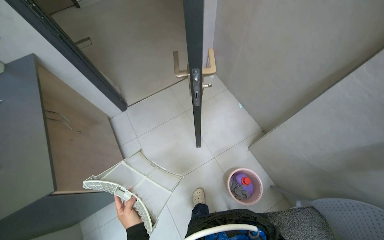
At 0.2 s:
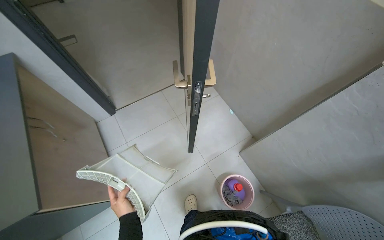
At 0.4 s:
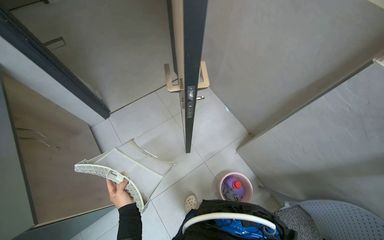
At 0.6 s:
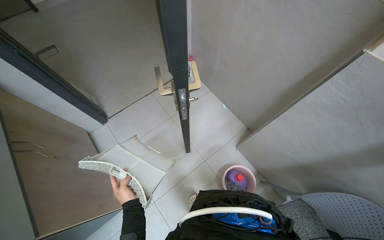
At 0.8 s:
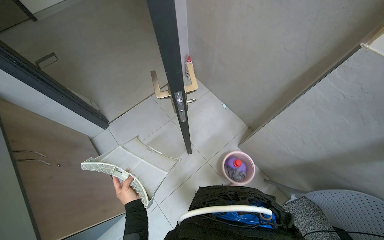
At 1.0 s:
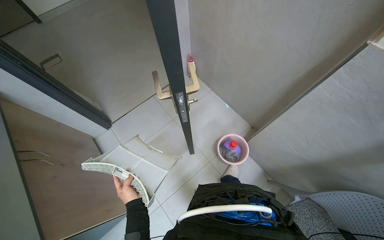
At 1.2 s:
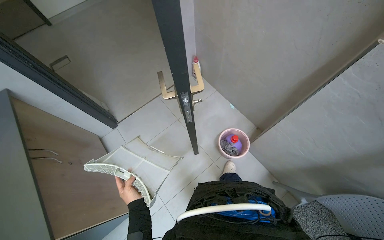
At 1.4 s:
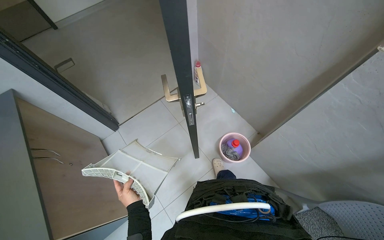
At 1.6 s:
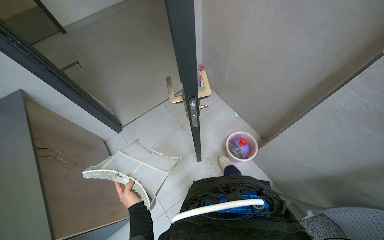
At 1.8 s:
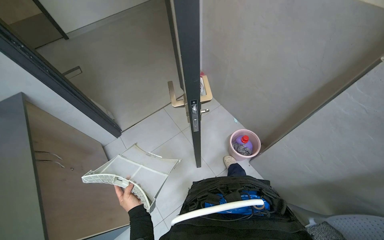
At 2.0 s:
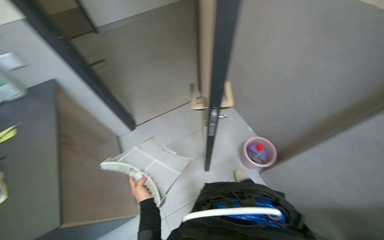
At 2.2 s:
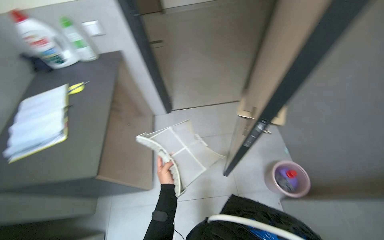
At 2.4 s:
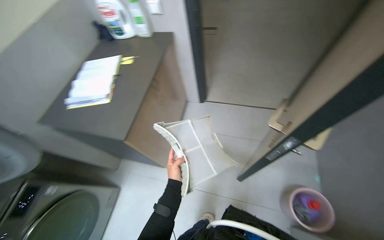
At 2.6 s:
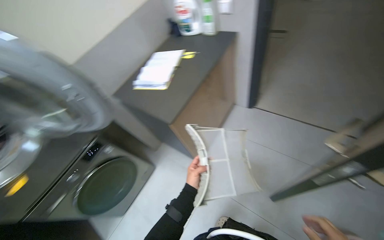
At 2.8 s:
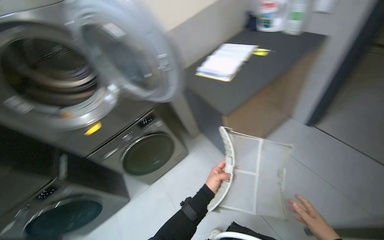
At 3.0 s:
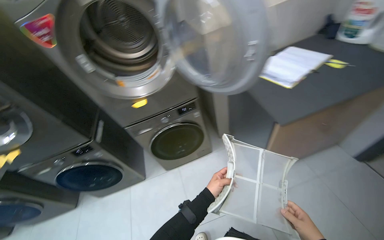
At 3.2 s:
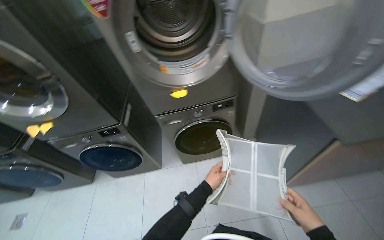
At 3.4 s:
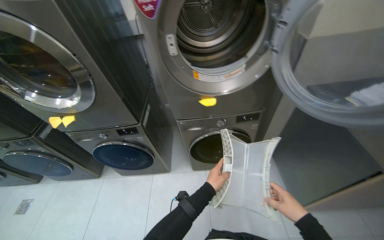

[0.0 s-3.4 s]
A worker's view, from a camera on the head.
Job: managing laundry.
The whole recording: Cleaning washing machine filters. The worker opens the washing machine compartment and cleans the filter.
0.0 to 1.6 s: The left hand goes approximately 15 cm farther from the camera.
1.6 to 3.4 s: The camera travels roughly 60 cm. The wearer looks roughly 125 degrees further to the left.

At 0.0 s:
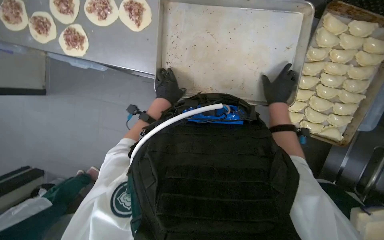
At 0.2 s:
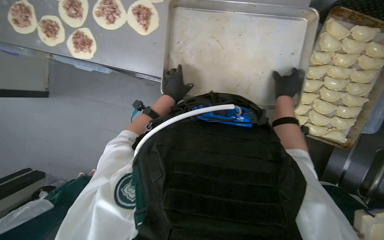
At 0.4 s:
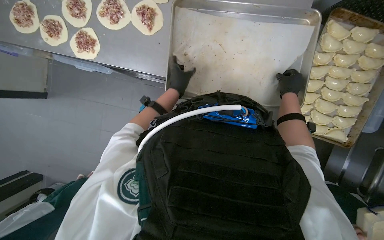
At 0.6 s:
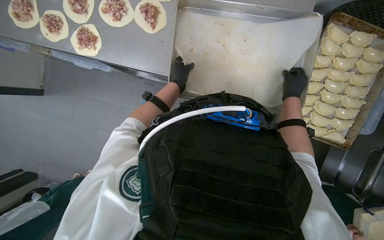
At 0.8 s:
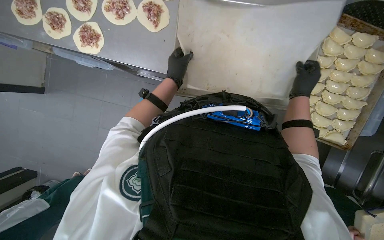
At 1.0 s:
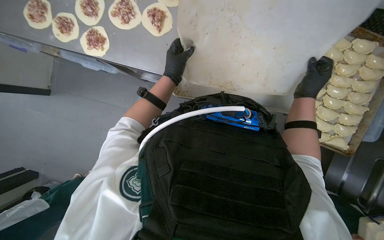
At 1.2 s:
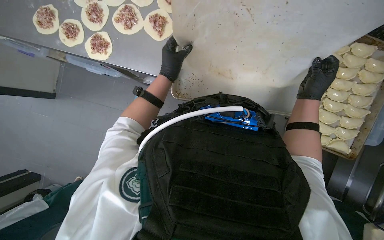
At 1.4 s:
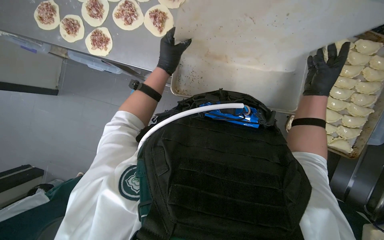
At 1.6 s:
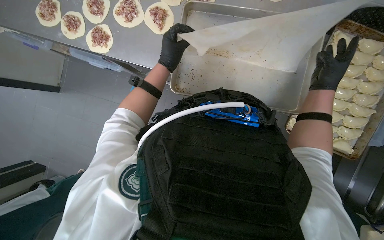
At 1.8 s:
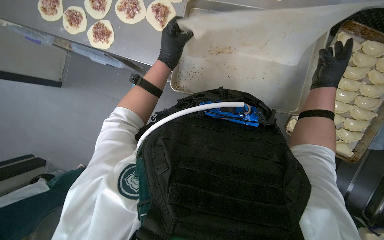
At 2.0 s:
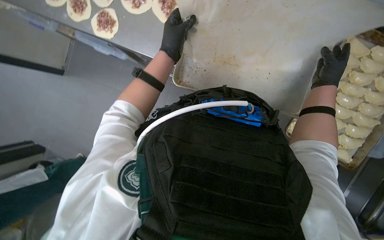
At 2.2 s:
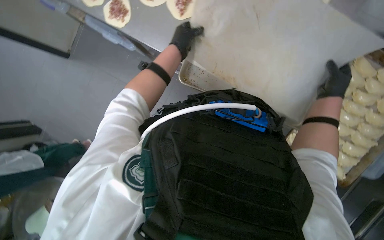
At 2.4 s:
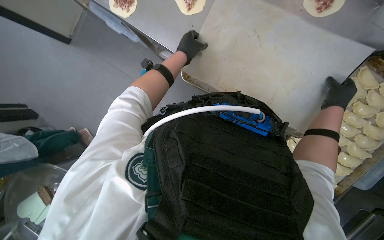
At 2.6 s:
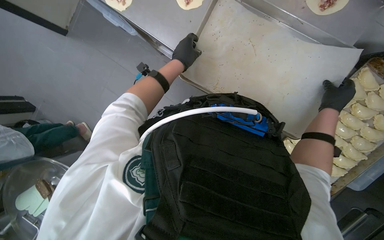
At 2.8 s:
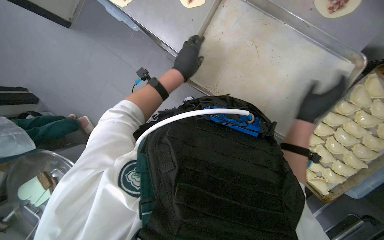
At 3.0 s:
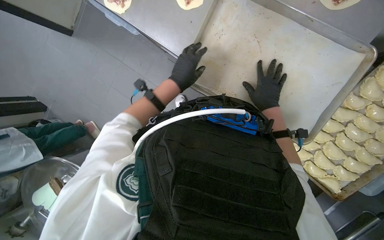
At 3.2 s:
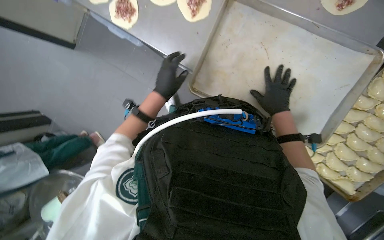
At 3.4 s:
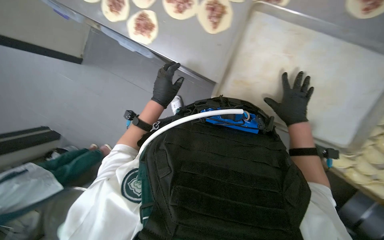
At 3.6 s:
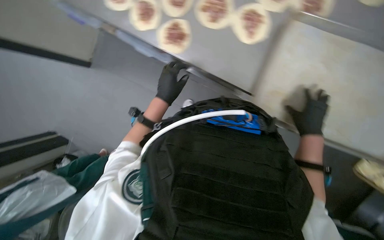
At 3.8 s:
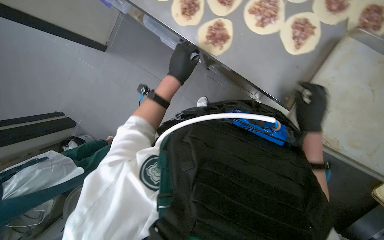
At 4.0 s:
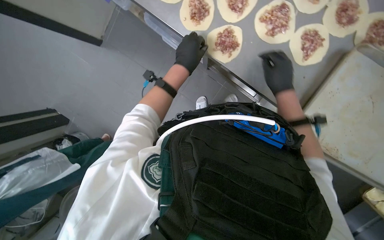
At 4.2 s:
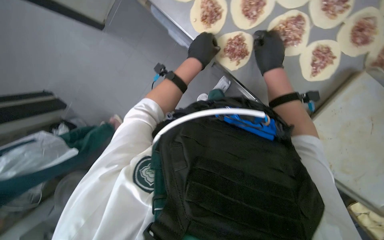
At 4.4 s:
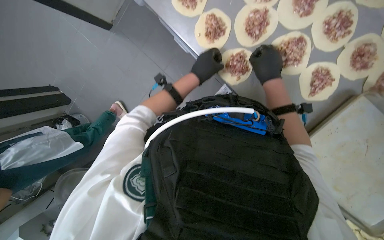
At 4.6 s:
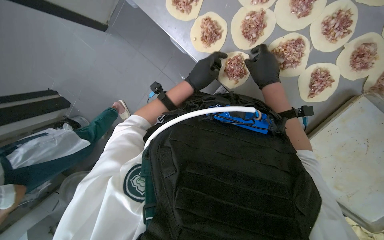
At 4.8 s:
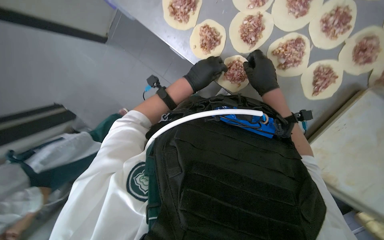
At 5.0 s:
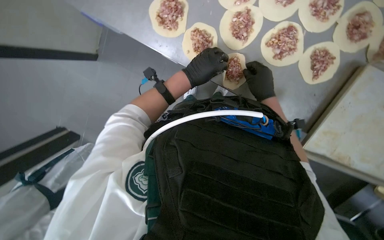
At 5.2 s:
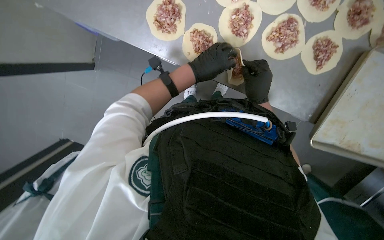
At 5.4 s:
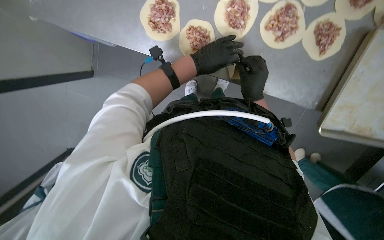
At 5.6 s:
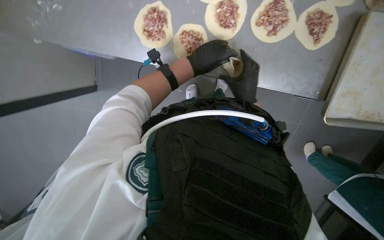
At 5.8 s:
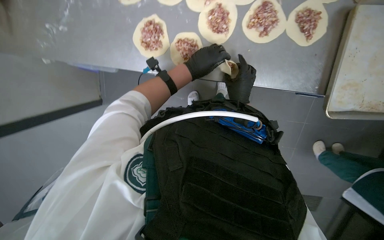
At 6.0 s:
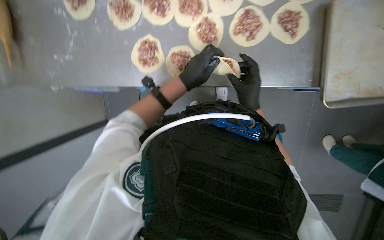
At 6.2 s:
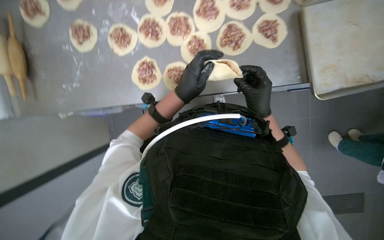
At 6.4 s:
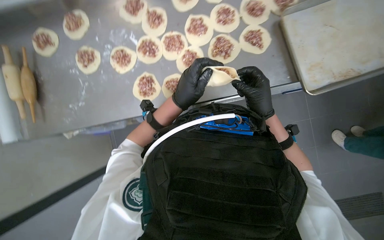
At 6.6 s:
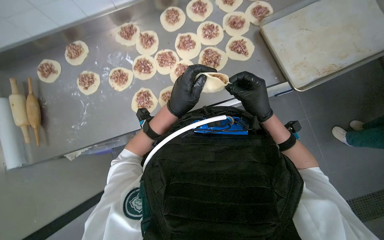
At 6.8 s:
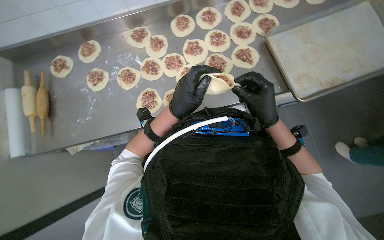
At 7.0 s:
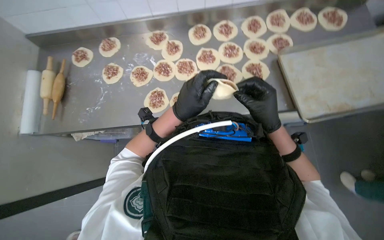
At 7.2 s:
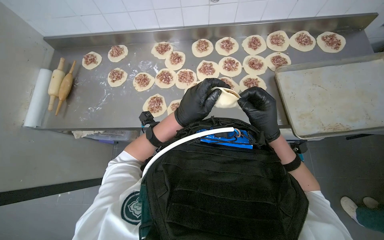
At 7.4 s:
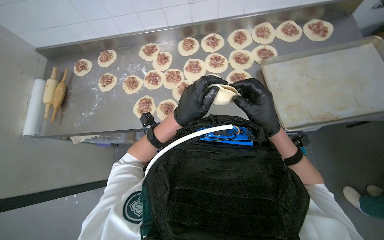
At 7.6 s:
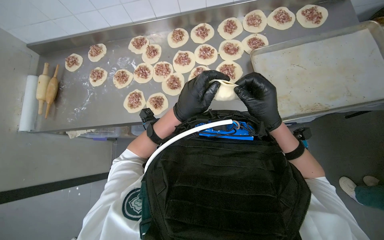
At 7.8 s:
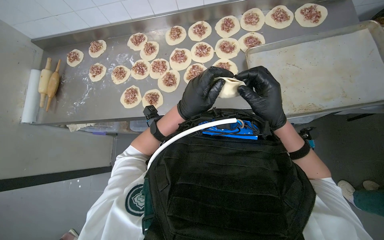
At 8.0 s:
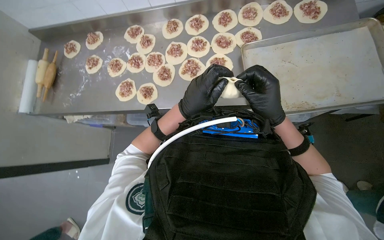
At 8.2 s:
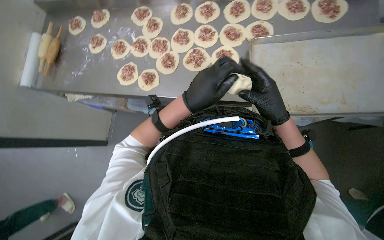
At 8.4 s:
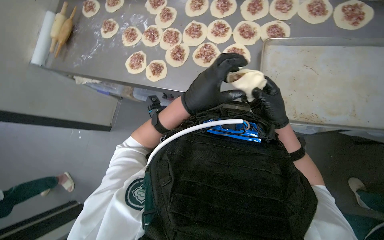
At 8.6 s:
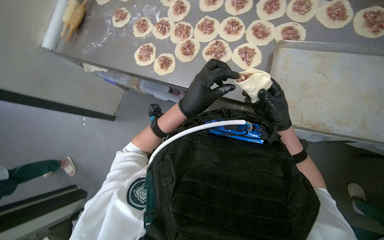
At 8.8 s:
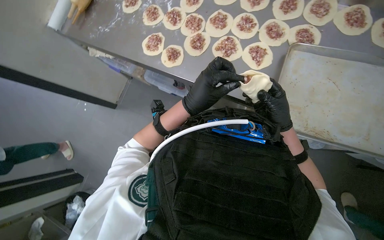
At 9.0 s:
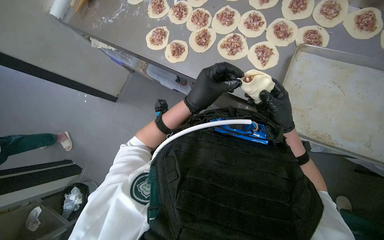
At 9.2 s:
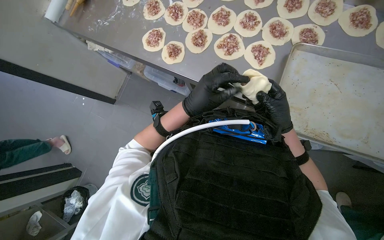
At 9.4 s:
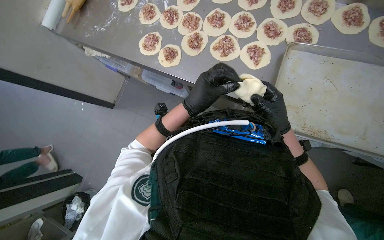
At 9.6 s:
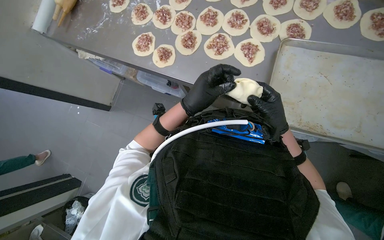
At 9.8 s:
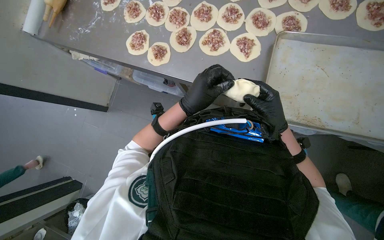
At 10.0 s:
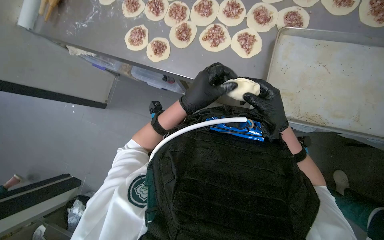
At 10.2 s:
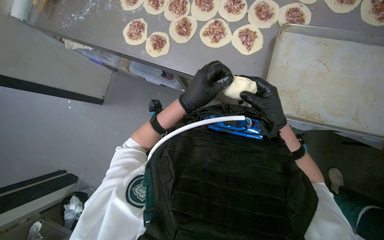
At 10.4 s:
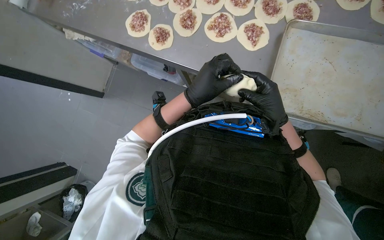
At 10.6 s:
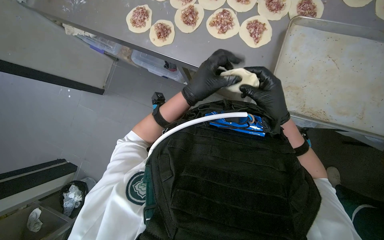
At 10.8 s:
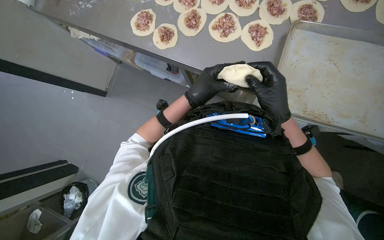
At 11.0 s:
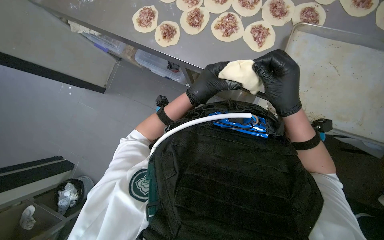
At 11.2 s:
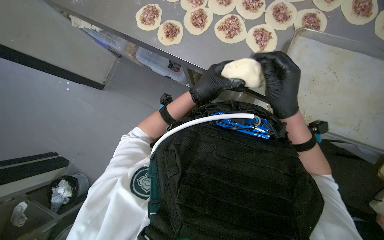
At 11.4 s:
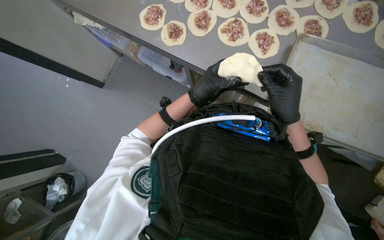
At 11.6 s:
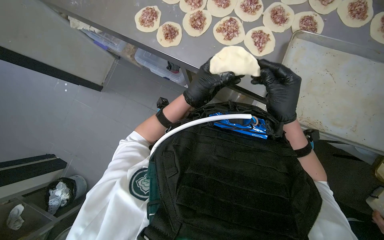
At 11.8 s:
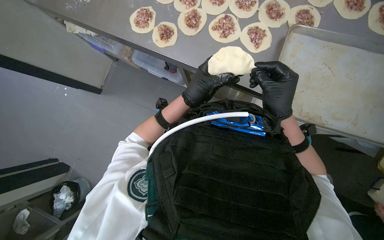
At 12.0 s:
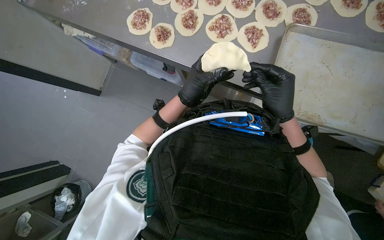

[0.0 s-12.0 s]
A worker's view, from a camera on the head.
Job: preparing food.
The whole recording: Folding meat-filled dough into dumplings. The worker folds dough filled with meat into dumplings and places them on a baking sheet.
0.0 to 1.6 s: The right hand moves to the right, some 10 cm. The left hand shifts approximately 10 cm up the picture.
1.6 to 3.0 s: The left hand heads down the picture, covering about 15 cm, while the right hand is displaced to the left and farther from the camera by about 20 cm.
4.4 to 6.0 s: The scene turns approximately 40 degrees counterclockwise in the picture. The right hand travels down the picture by roughly 15 cm.
6.0 to 7.6 s: The wearer looks roughly 25 degrees further upward.
7.6 to 9.0 s: Everything in view rotates approximately 30 degrees clockwise. The right hand goes approximately 20 cm to the right and farther from the camera.
9.0 to 10.4 s: The hands are busy where they are.
10.4 to 12.0 s: The hands stay close to where they were, moving slightly.

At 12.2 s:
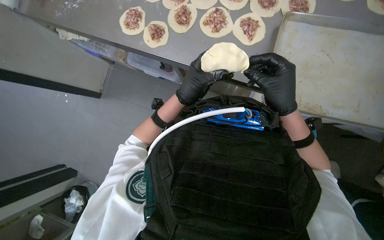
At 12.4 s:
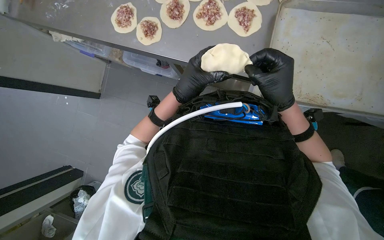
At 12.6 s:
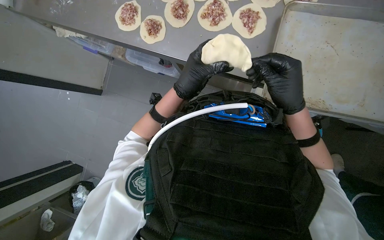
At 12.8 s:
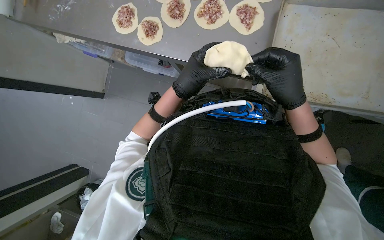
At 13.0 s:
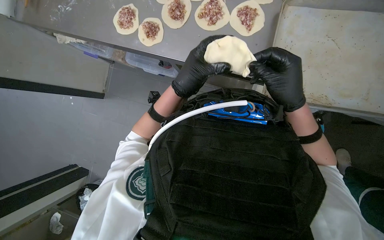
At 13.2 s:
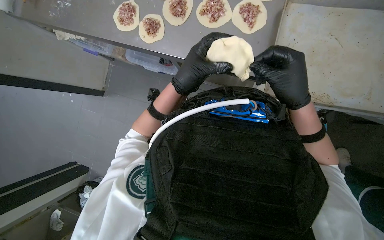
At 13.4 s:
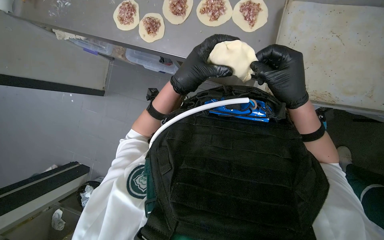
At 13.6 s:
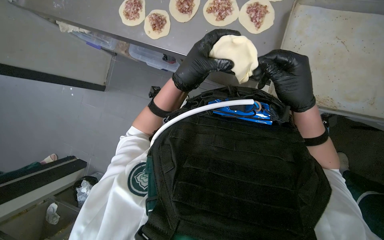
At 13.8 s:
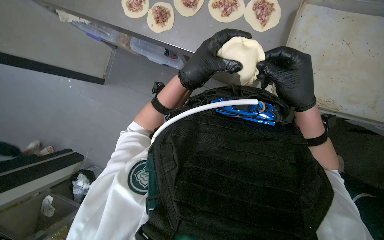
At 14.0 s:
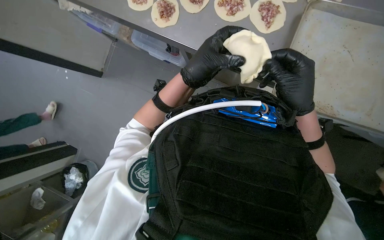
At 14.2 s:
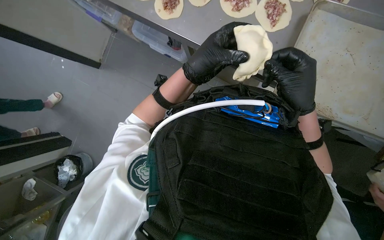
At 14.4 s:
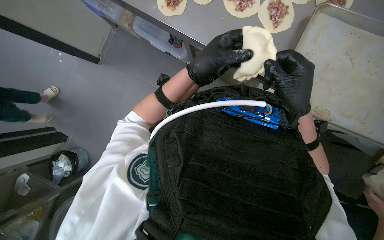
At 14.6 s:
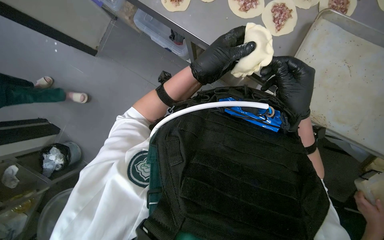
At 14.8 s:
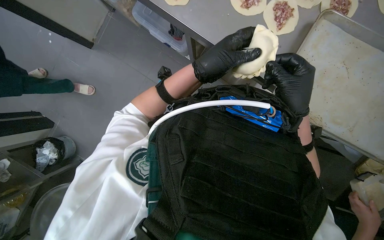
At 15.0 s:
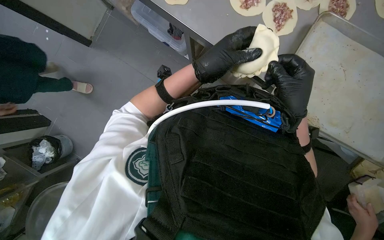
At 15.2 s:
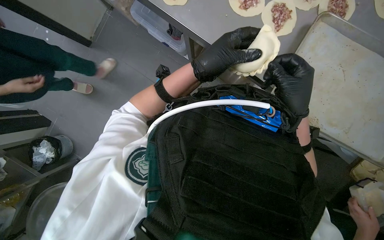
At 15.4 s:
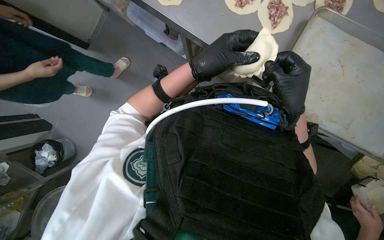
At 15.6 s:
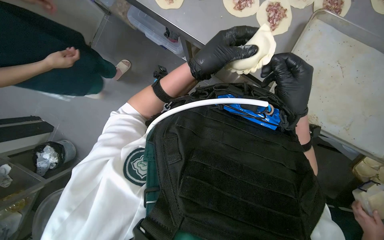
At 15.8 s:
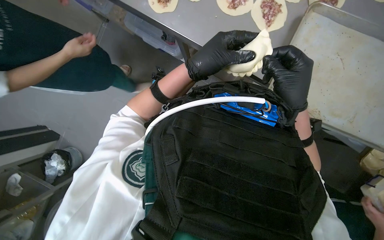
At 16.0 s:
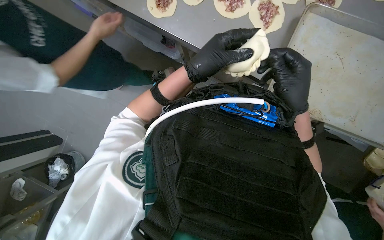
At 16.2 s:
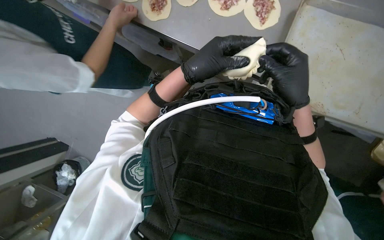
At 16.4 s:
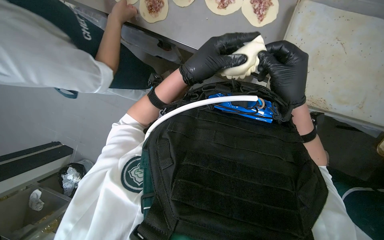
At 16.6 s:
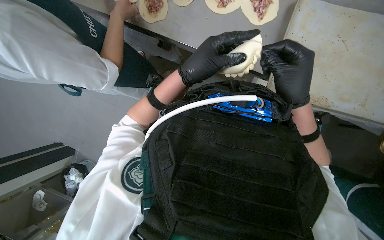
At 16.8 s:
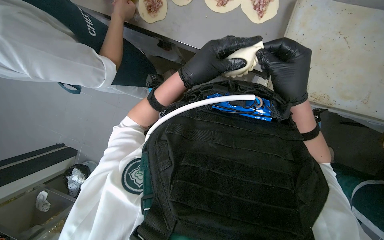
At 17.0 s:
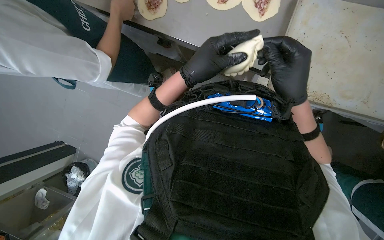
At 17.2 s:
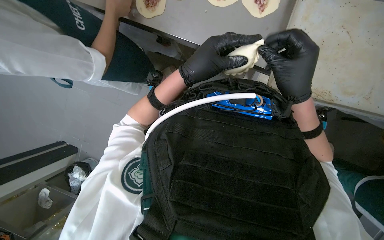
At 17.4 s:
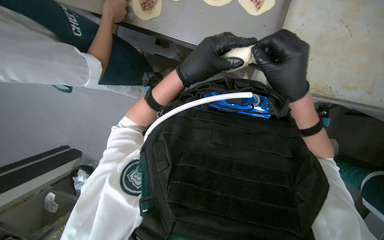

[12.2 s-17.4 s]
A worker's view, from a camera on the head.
Job: preparing food.
The whole recording: Folding meat-filled dough into dumplings. The worker folds dough filled with meat into dumplings and places them on a baking sheet.
12.2 to 14.0 s: The hands make small movements and keep their place.
14.0 to 17.4 s: The hands work in one place, with small movements.
